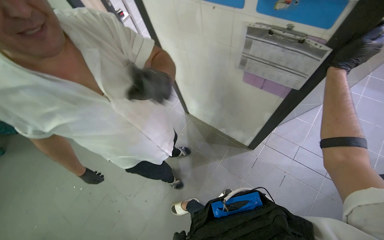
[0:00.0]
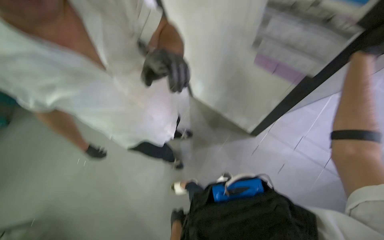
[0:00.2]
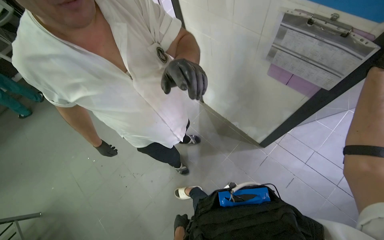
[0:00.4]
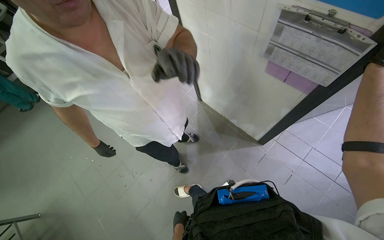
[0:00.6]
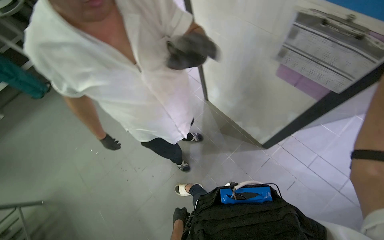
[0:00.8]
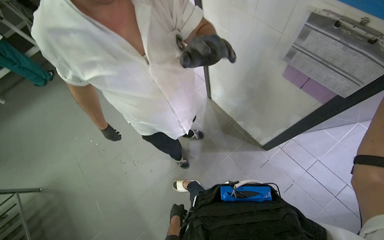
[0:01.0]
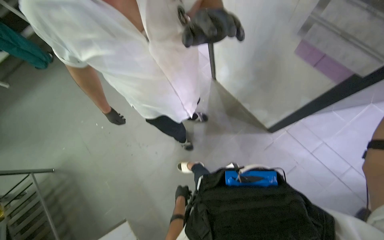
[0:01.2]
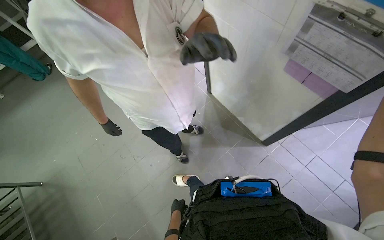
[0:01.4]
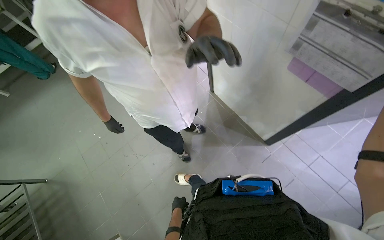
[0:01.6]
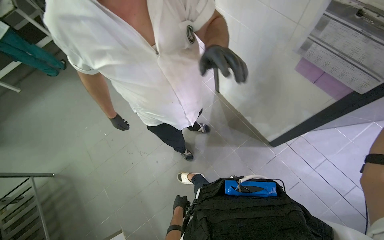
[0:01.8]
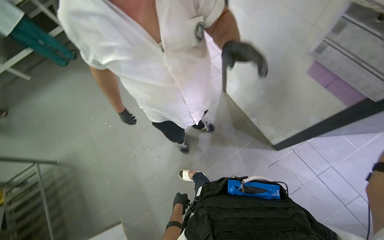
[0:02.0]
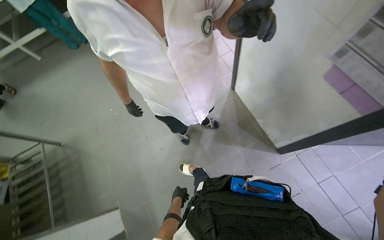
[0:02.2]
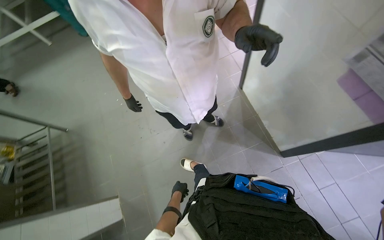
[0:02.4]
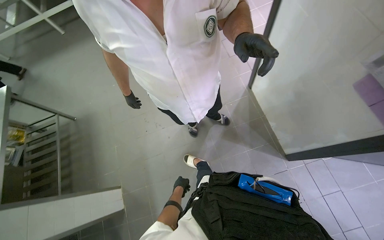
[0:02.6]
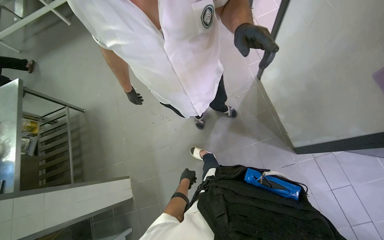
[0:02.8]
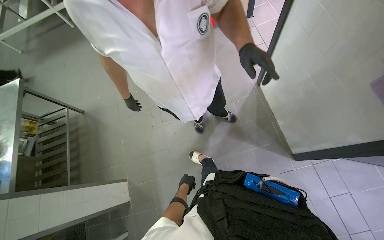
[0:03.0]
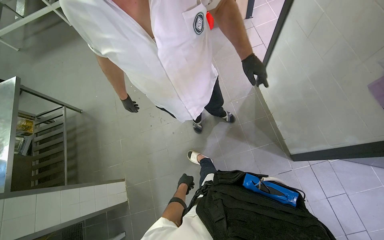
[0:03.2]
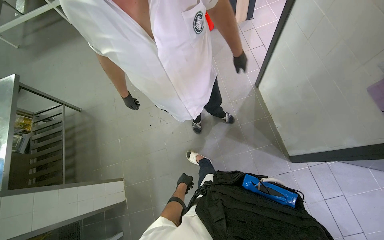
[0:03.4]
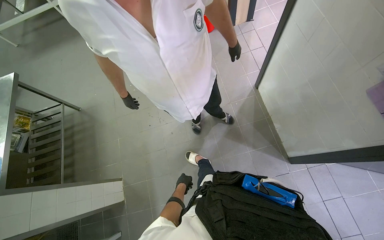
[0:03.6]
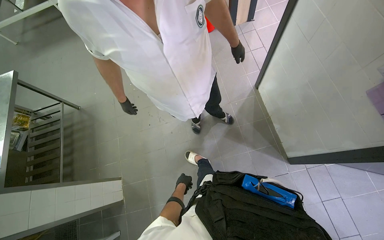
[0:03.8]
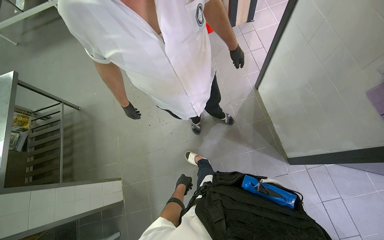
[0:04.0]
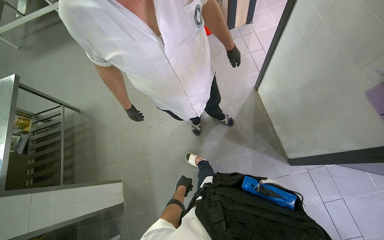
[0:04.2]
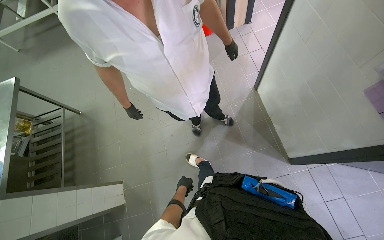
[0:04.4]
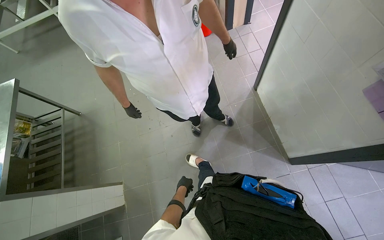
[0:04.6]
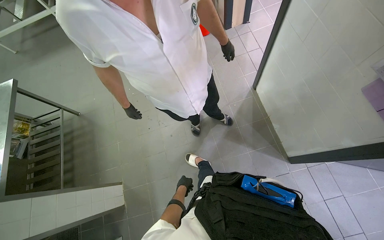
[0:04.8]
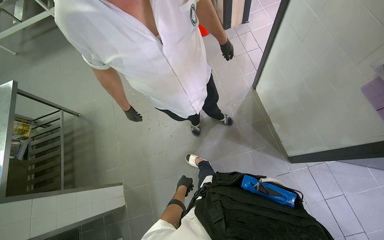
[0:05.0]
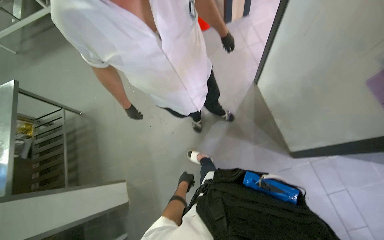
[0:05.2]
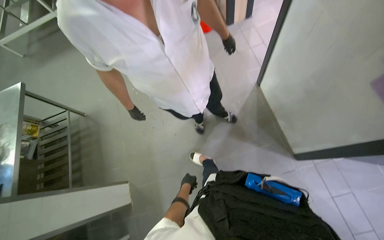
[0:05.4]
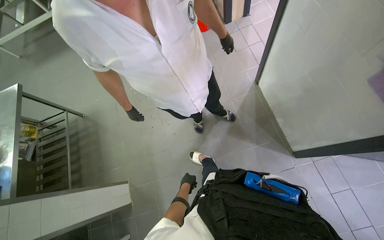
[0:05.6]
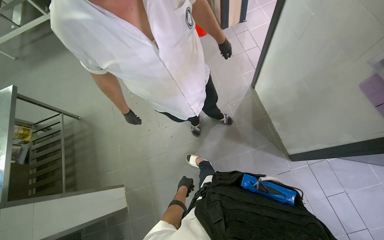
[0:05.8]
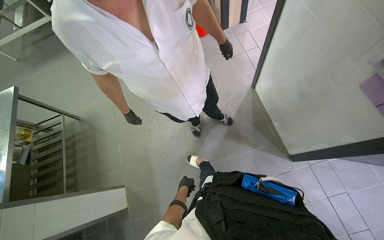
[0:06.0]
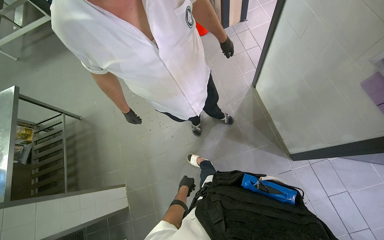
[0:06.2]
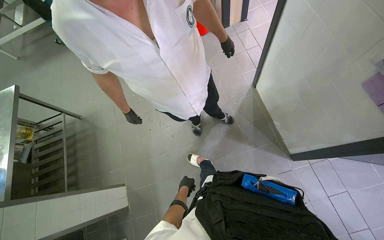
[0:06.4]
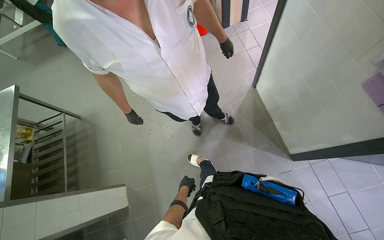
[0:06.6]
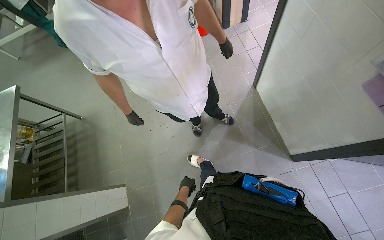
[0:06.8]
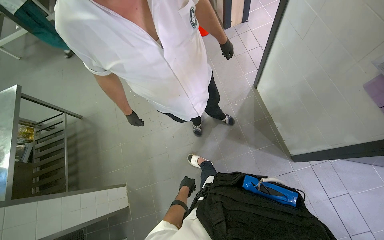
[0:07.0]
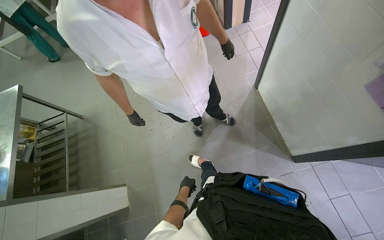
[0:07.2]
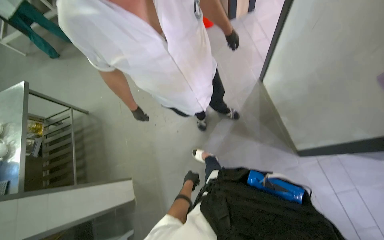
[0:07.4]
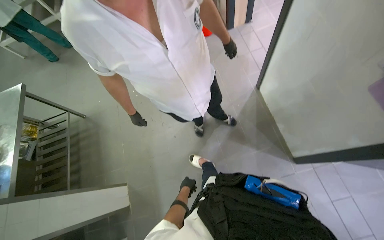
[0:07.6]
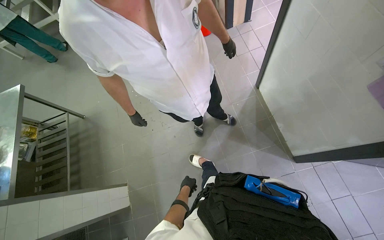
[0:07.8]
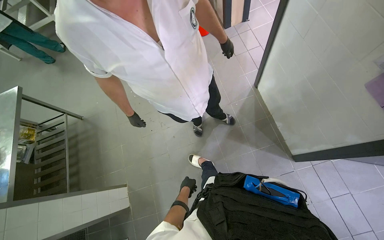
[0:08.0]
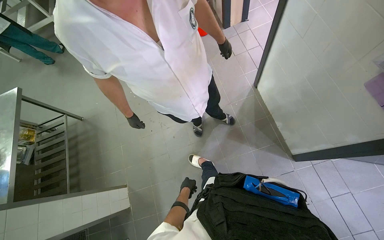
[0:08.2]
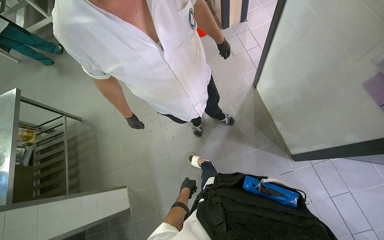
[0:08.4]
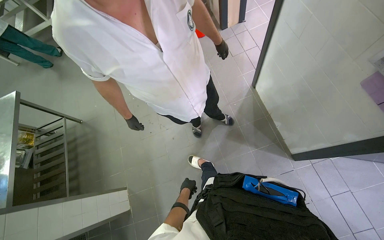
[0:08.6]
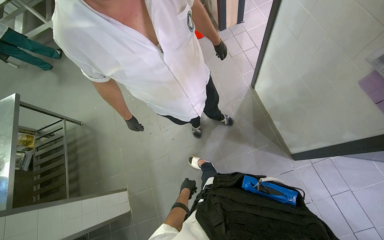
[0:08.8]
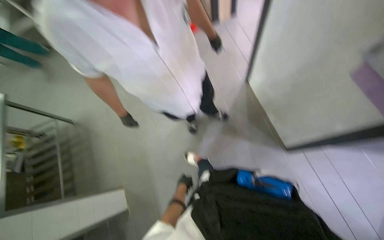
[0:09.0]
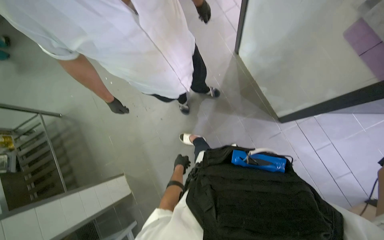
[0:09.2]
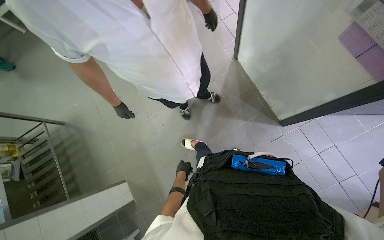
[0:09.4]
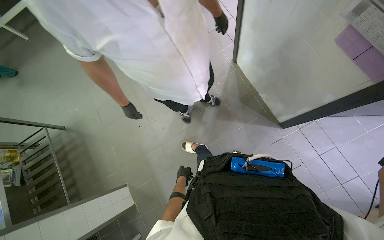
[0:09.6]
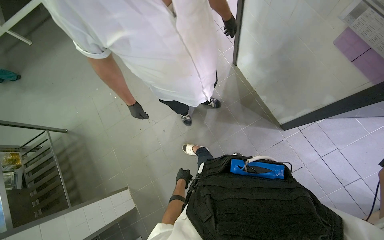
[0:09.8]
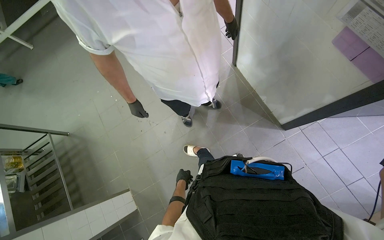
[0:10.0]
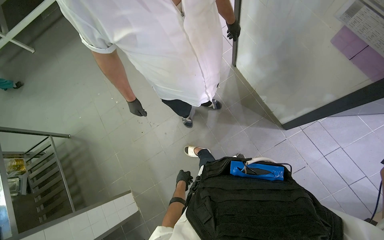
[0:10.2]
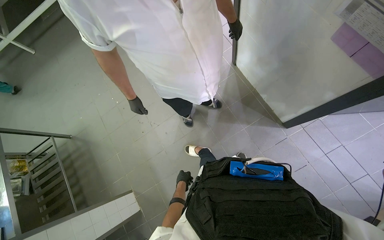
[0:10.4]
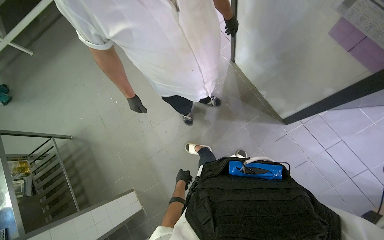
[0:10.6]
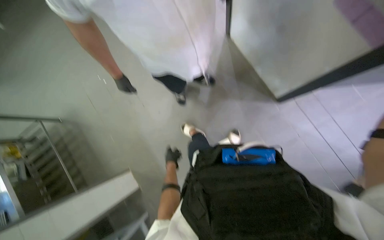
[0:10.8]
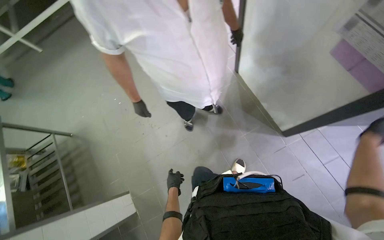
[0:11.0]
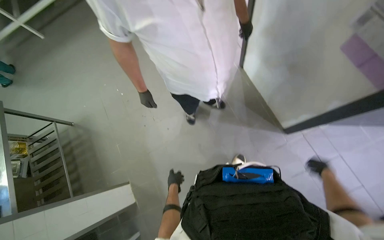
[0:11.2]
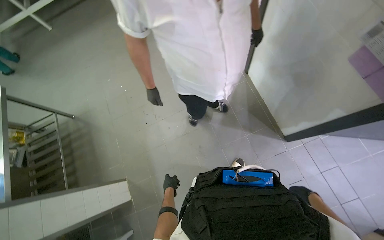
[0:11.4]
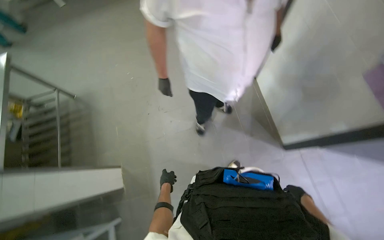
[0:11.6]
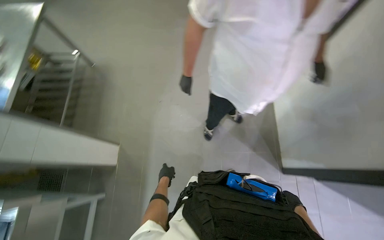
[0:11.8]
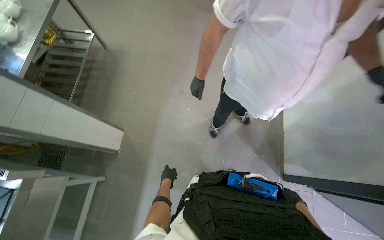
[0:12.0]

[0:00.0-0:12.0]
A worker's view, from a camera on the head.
Job: preparing food.
The whole recording: Preparing onions on cutting board. The worker slices and dices peeled onions on a red cutting board.
0:10.4 to 0:12.0: The scene turns about 40 degrees clockwise in the picture.

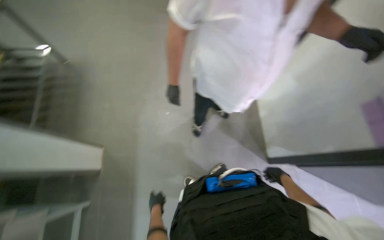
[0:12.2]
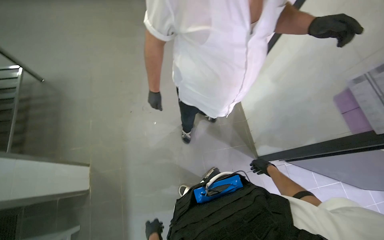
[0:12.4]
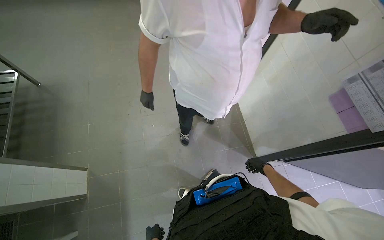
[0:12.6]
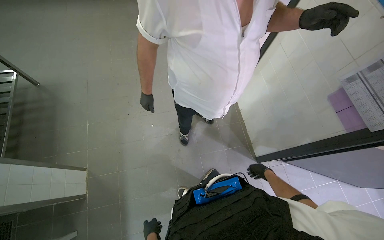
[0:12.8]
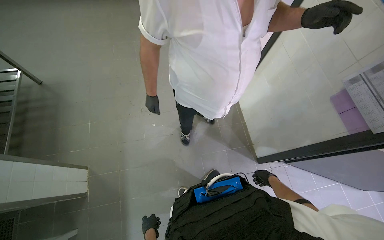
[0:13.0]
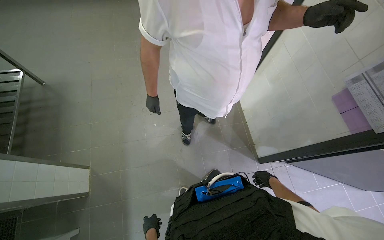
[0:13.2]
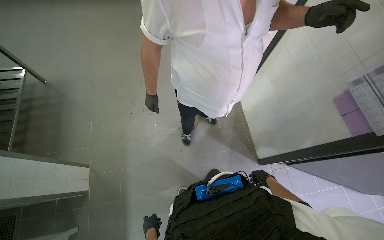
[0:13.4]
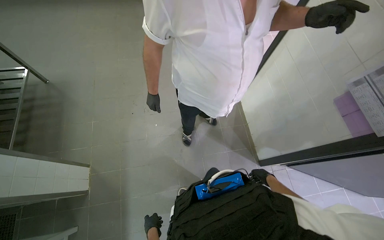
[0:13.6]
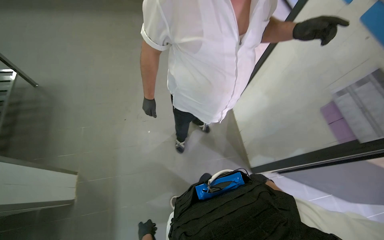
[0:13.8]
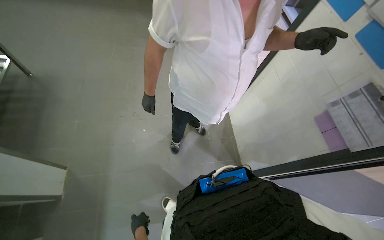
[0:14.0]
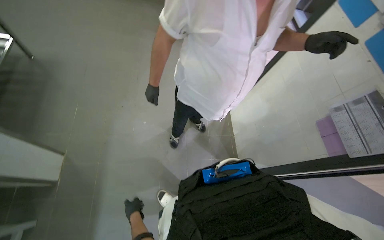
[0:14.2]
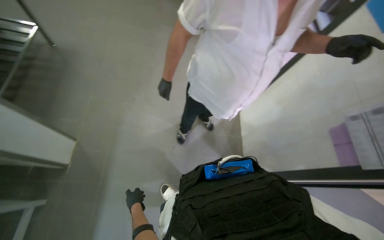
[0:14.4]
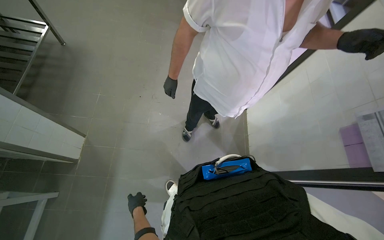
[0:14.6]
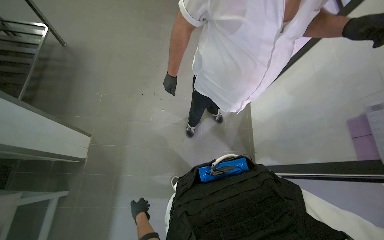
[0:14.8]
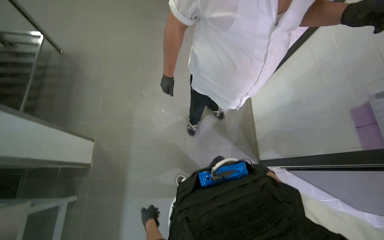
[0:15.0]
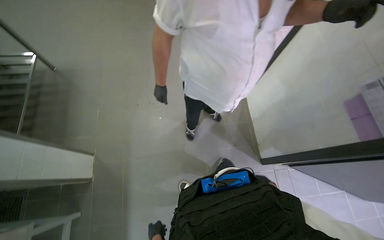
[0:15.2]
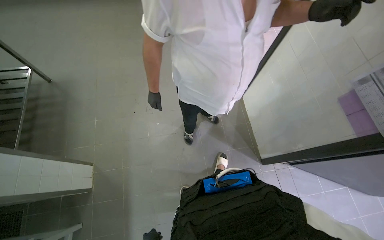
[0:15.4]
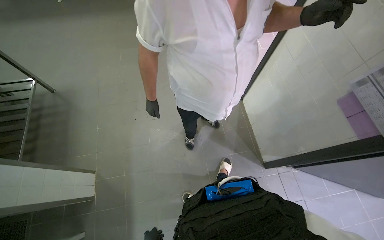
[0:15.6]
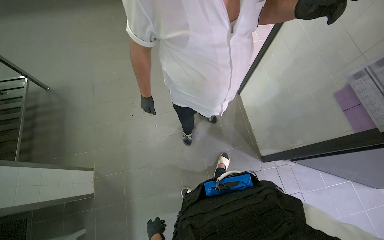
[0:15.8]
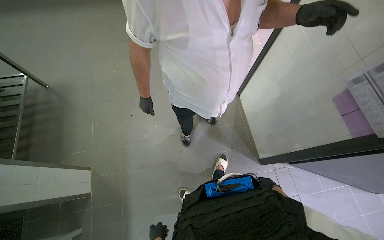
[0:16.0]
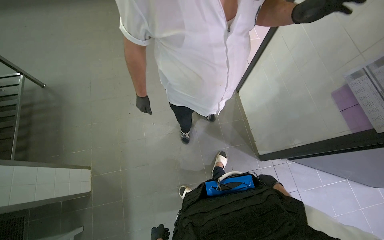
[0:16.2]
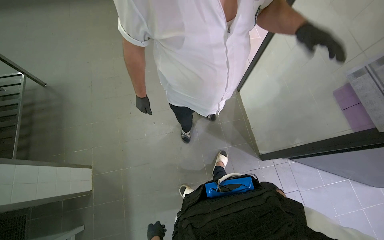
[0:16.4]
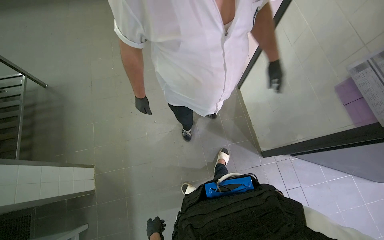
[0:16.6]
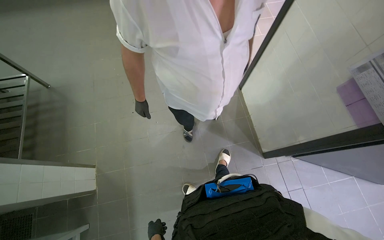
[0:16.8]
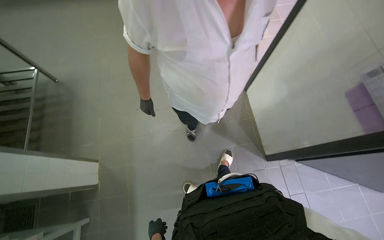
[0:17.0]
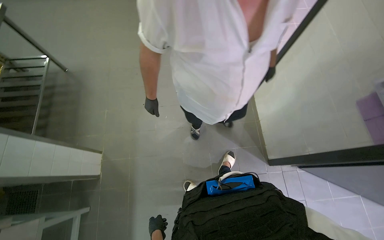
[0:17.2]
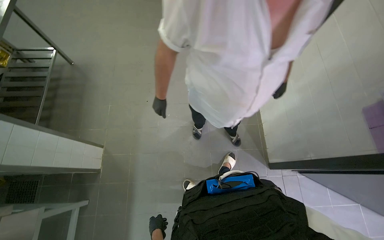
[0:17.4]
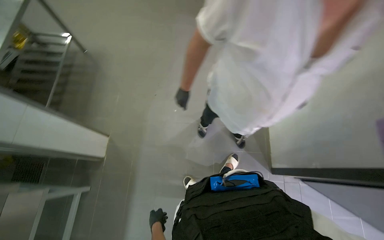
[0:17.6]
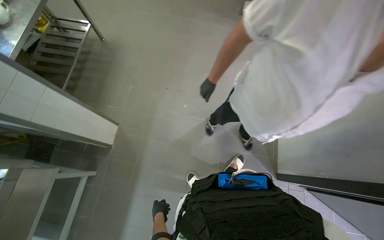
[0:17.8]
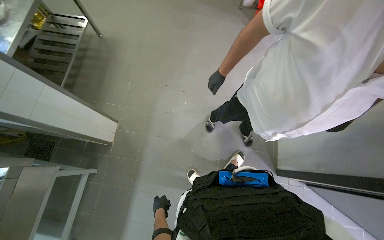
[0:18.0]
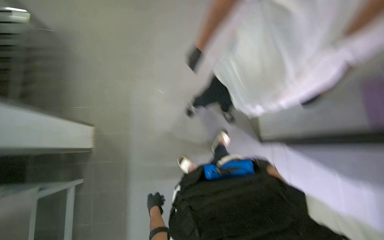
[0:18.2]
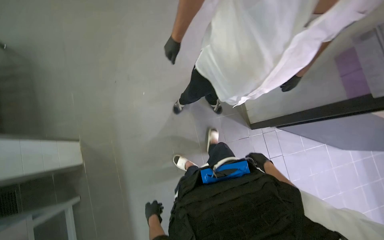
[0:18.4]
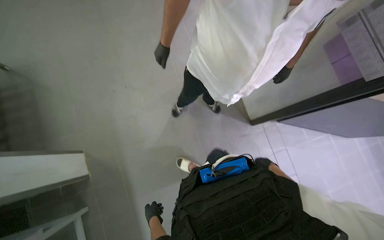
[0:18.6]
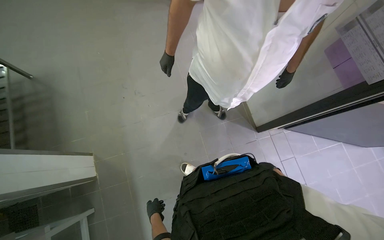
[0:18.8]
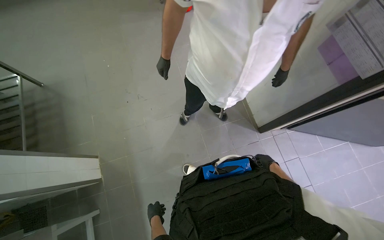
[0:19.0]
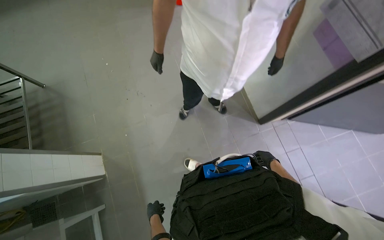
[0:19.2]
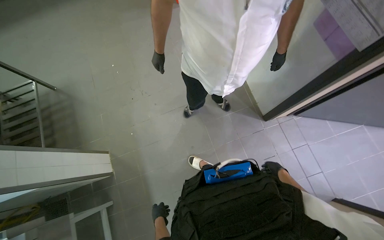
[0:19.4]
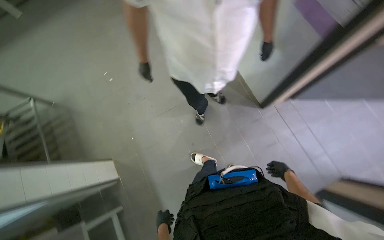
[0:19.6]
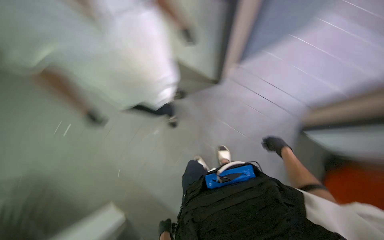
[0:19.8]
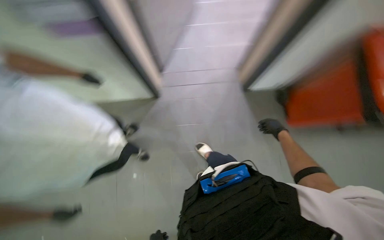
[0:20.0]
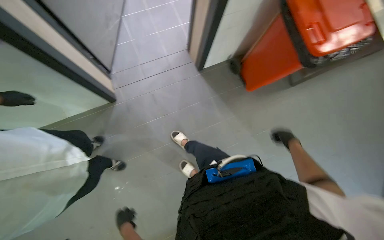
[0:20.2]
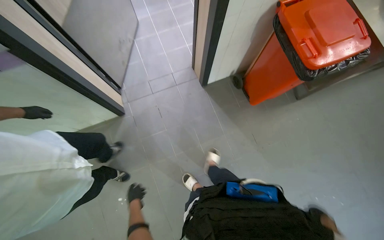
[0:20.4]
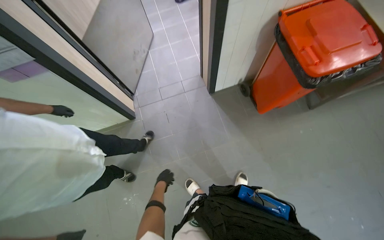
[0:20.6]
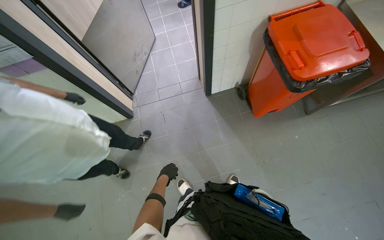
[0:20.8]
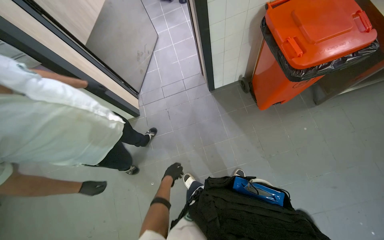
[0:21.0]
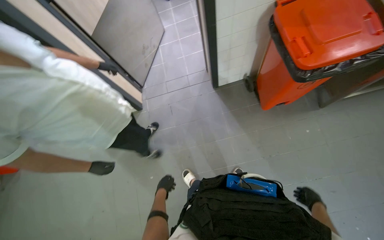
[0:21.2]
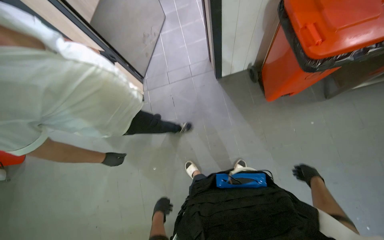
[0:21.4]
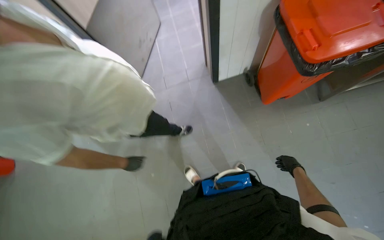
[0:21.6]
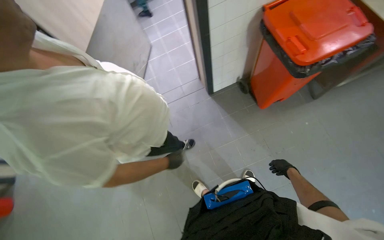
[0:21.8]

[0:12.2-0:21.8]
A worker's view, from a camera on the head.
Job: preparing food.
The whole recording: Preparing onions on cutting board. The worker slices and dices peeled onions on a red cutting board.
0:18.6 to 0:20.2: The scene turns approximately 40 degrees counterclockwise in the picture.
0:20.2 to 0:21.8: The view swings about 15 degrees to the left.
